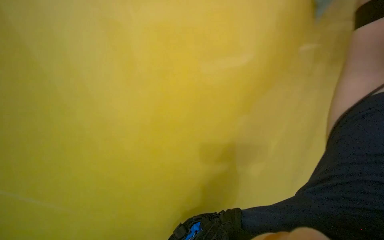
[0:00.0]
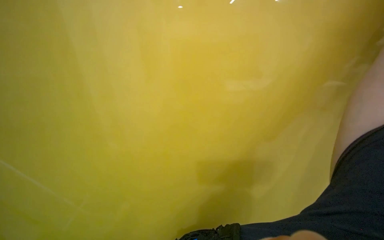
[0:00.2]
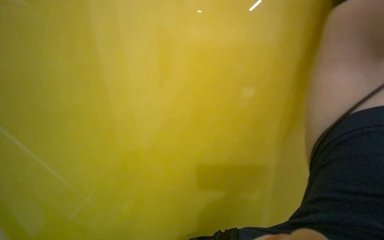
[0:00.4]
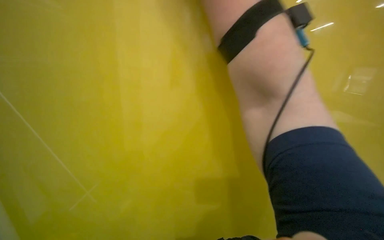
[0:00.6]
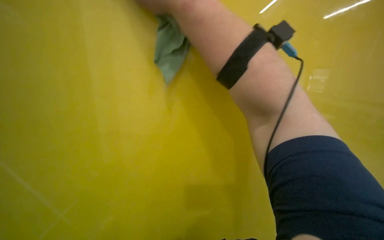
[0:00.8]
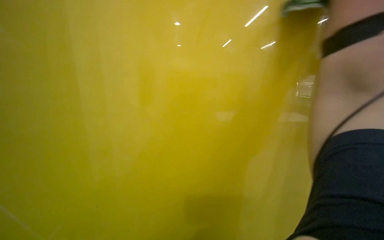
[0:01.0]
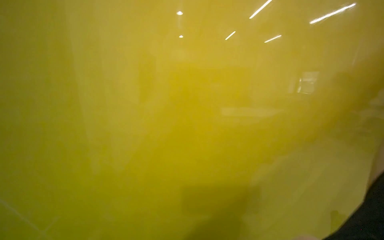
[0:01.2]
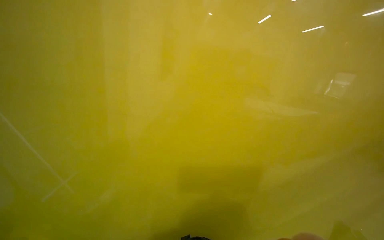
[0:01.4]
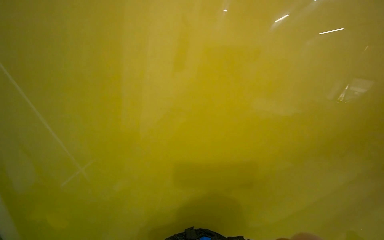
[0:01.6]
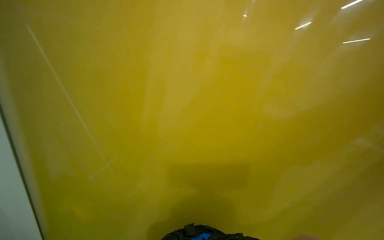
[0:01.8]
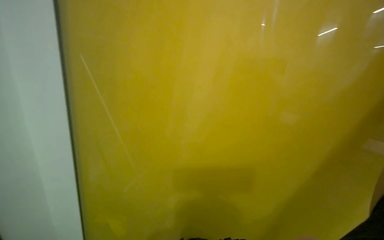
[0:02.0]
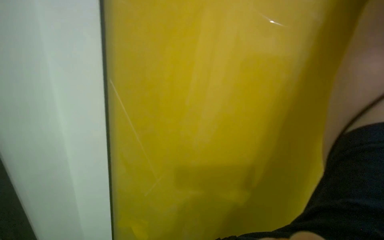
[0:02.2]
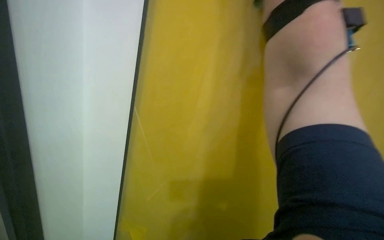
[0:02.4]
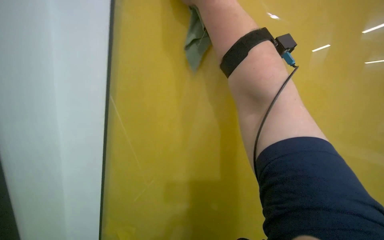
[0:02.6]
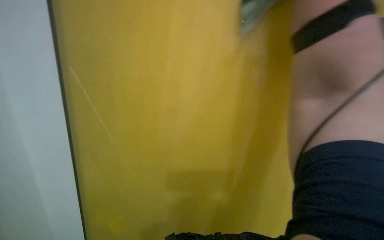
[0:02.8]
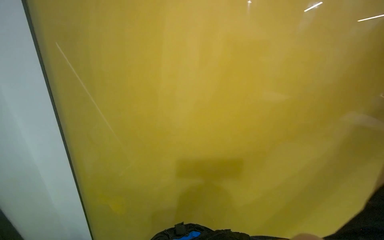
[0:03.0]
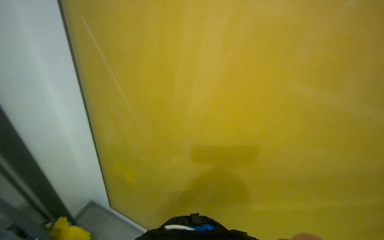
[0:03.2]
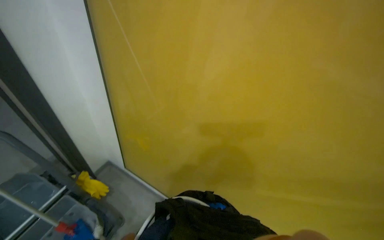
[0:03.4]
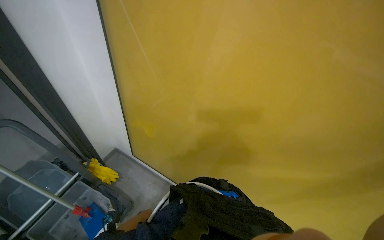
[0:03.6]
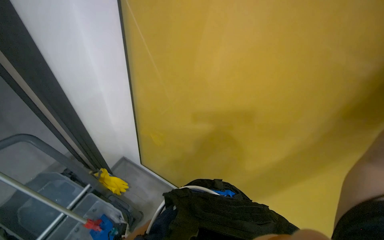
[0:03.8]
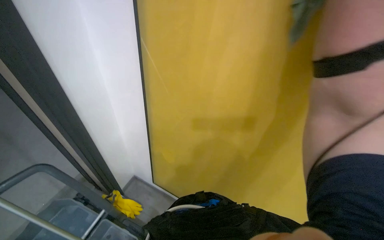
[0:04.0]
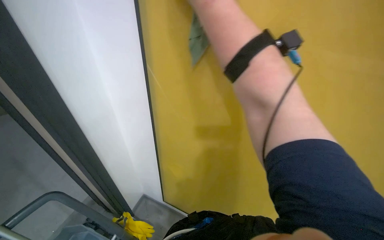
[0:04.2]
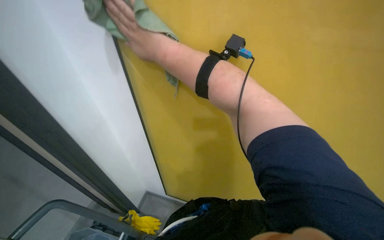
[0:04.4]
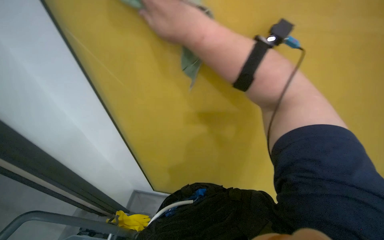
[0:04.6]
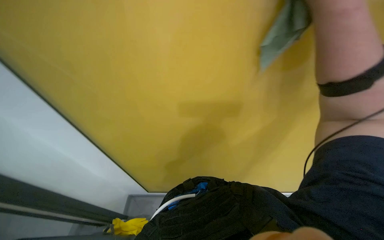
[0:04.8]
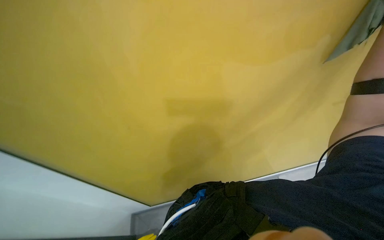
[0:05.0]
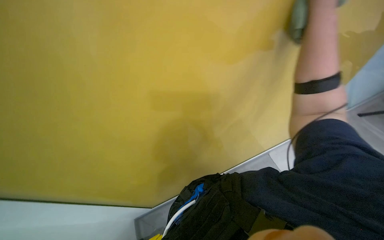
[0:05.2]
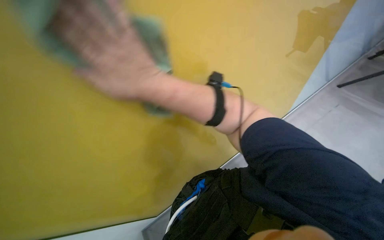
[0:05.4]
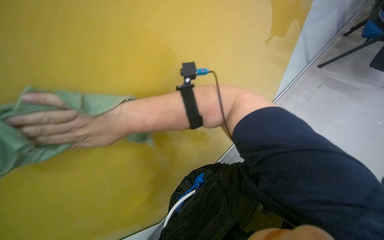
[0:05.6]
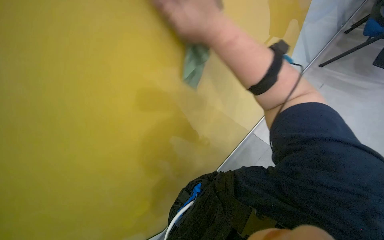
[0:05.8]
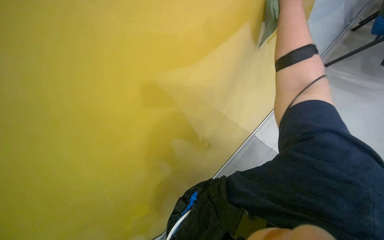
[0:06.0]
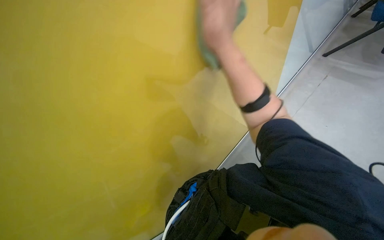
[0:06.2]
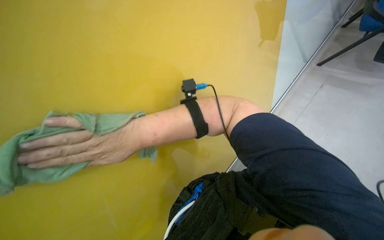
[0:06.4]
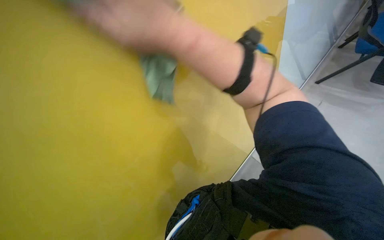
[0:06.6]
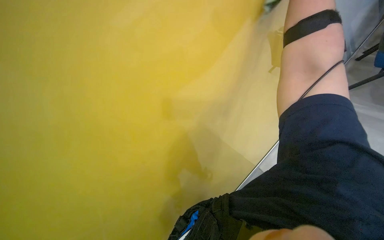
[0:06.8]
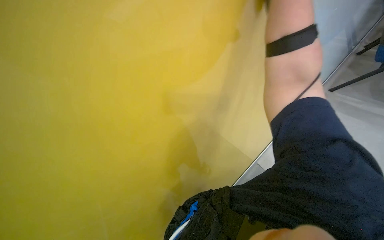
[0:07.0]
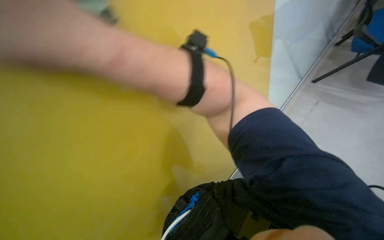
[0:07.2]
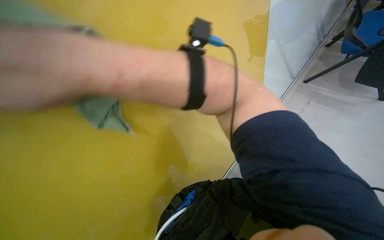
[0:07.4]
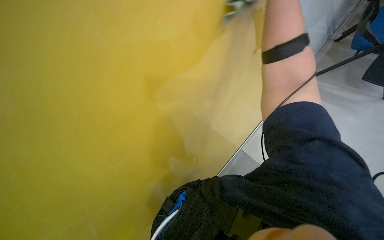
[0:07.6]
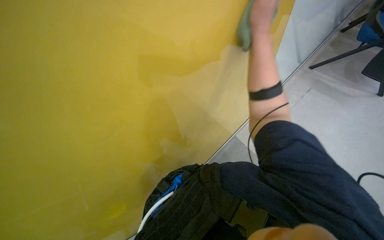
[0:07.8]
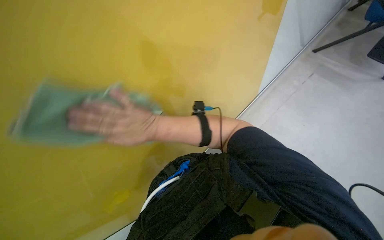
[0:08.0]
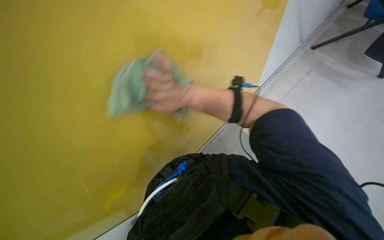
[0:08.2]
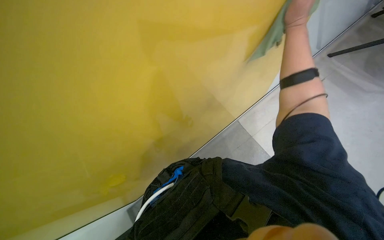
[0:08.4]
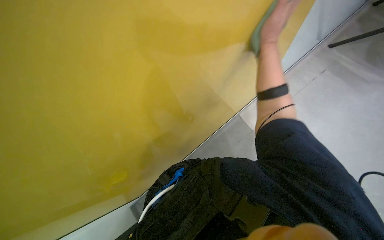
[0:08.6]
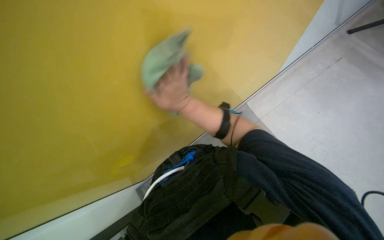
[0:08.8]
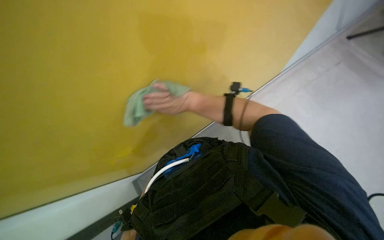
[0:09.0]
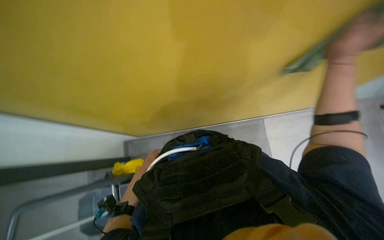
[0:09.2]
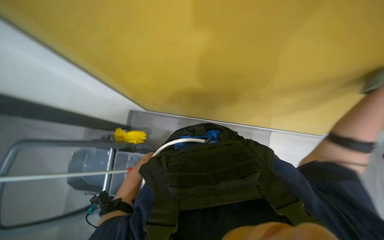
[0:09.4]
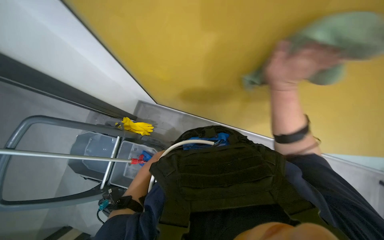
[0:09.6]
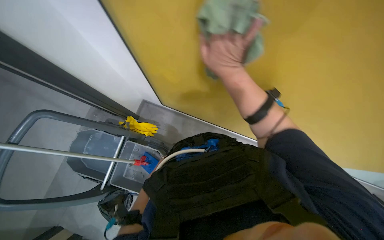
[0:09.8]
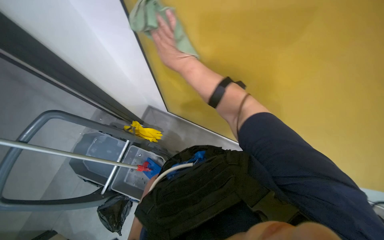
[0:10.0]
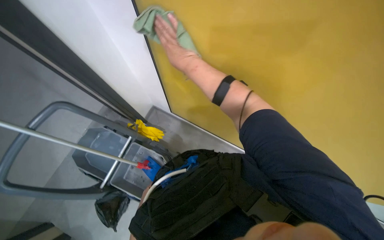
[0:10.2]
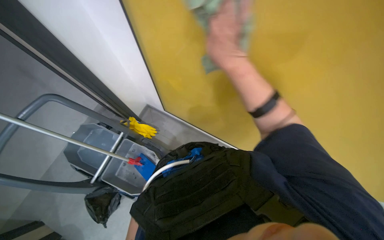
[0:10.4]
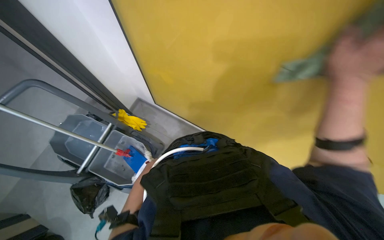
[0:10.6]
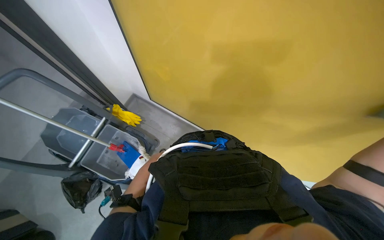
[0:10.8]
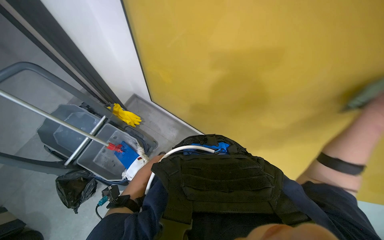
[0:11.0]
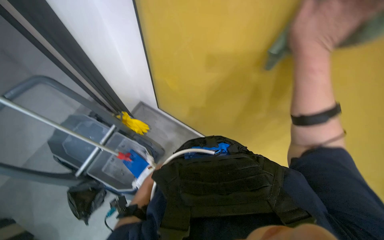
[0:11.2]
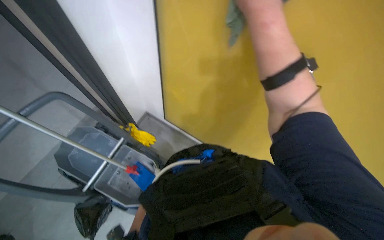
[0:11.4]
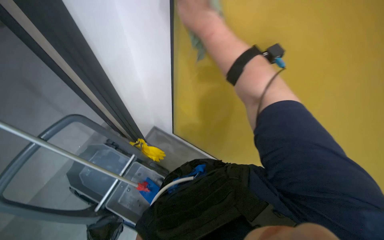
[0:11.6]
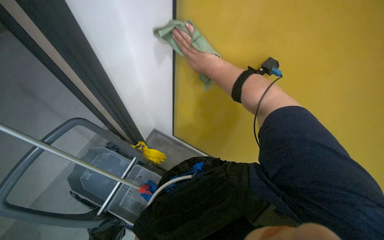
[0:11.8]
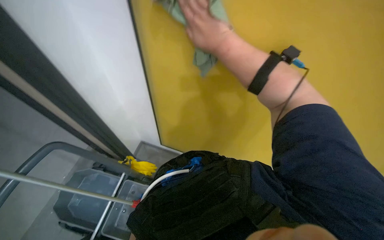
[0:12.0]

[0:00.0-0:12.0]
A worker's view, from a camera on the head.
Job: wiping surfaces.
The whole recording: Wiping walls with cloth. The worker wipes the walls with a green cloth.
0:04.4 to 0:06.0: The head turns to the right by about 35 degrees.
0:07.6 to 0:09.0: The wearer looks about 20 degrees further downward. The right hand goes roughly 40 cm to the right, down the picture and farther from the camera.
0:09.0 to 0:10.4: The scene turns about 35 degrees clockwise in the picture.
0:10.4 to 0:12.0: The wearer looks about 15 degrees further upward.

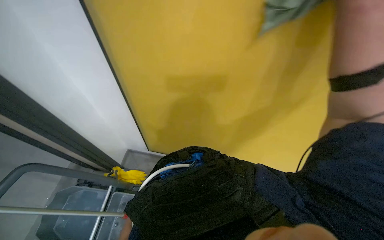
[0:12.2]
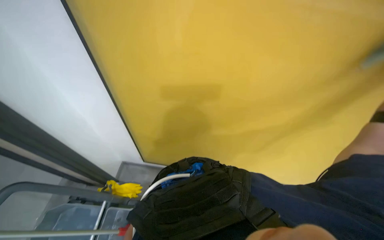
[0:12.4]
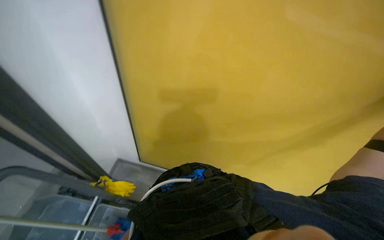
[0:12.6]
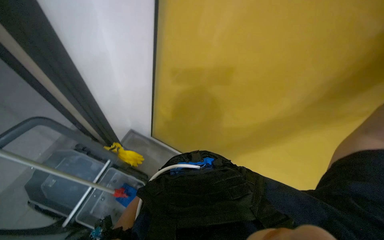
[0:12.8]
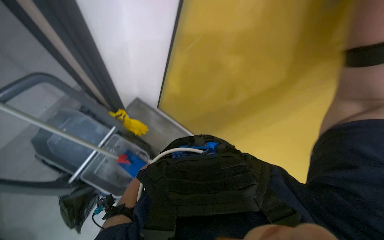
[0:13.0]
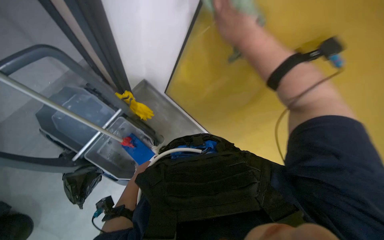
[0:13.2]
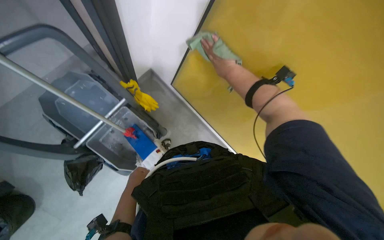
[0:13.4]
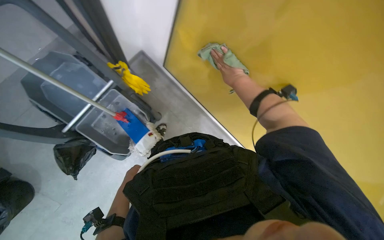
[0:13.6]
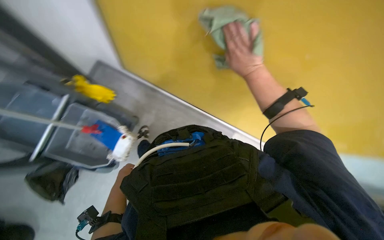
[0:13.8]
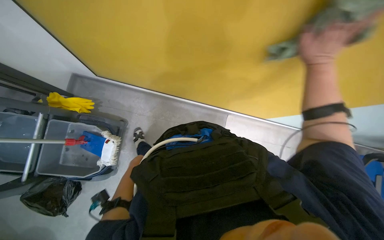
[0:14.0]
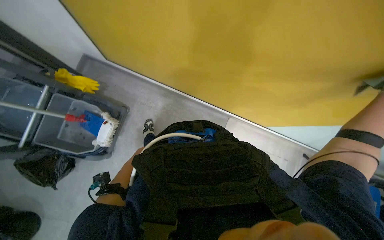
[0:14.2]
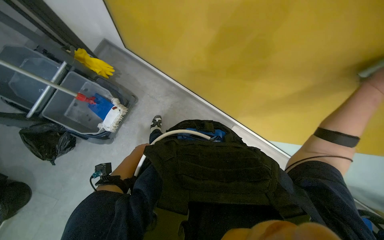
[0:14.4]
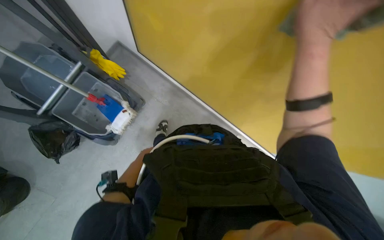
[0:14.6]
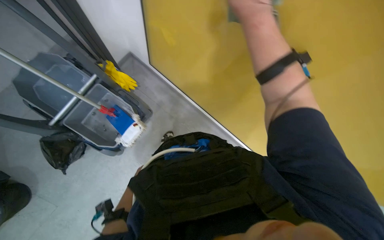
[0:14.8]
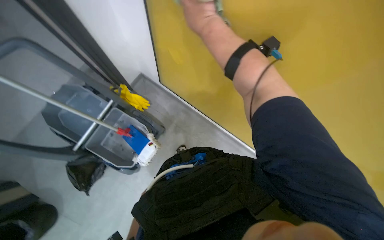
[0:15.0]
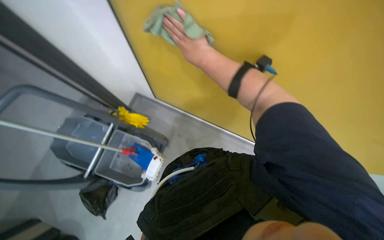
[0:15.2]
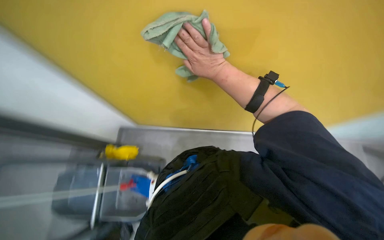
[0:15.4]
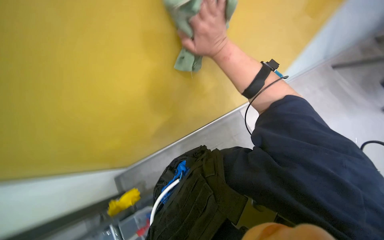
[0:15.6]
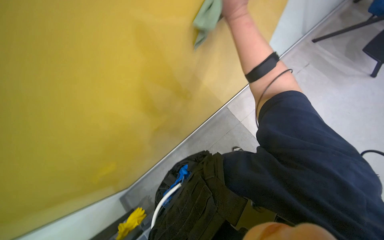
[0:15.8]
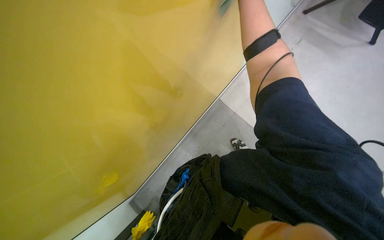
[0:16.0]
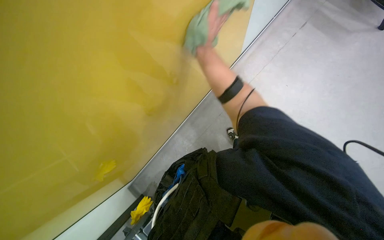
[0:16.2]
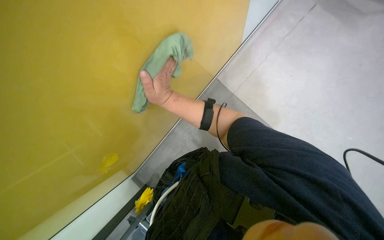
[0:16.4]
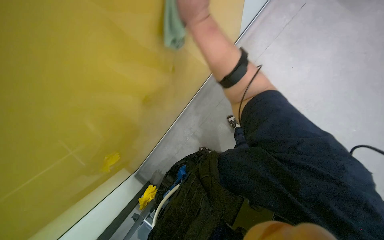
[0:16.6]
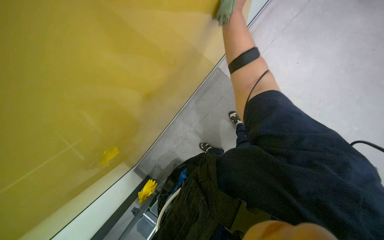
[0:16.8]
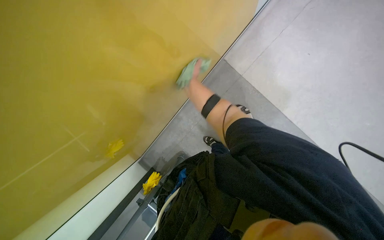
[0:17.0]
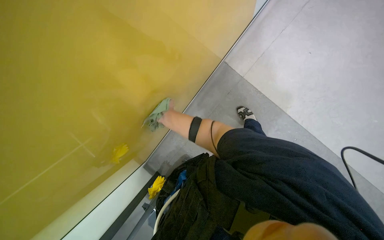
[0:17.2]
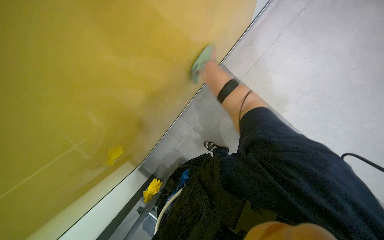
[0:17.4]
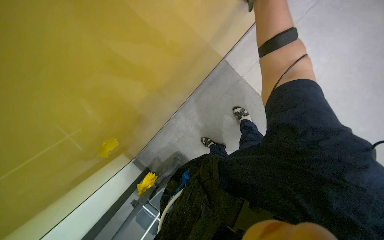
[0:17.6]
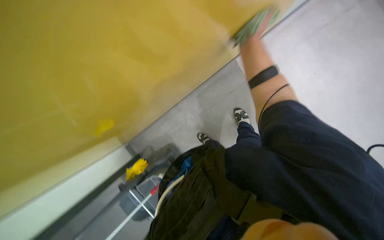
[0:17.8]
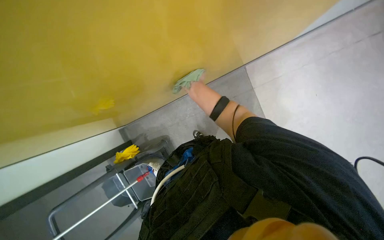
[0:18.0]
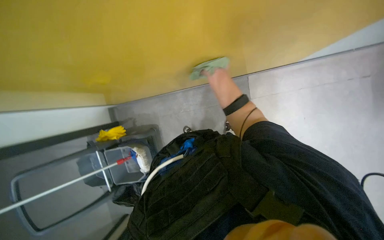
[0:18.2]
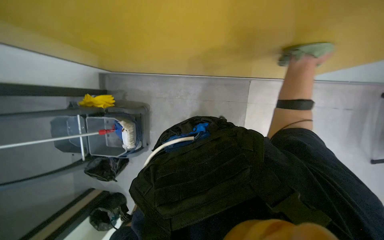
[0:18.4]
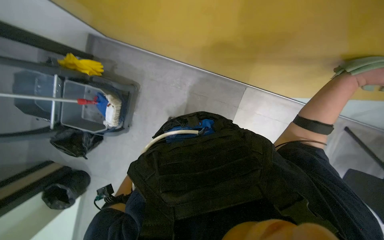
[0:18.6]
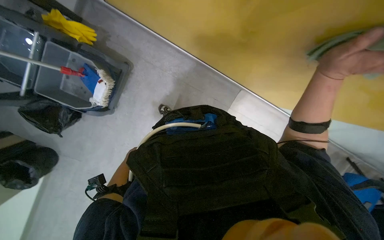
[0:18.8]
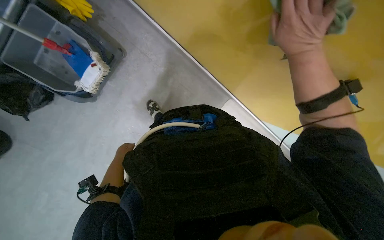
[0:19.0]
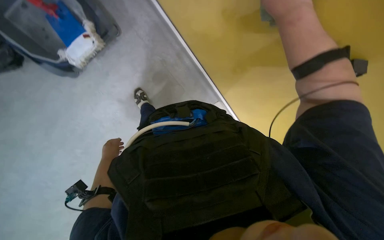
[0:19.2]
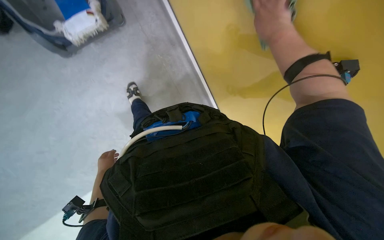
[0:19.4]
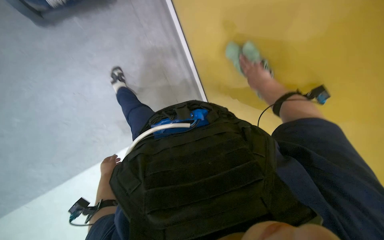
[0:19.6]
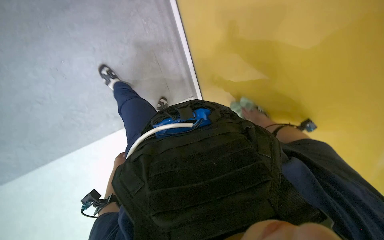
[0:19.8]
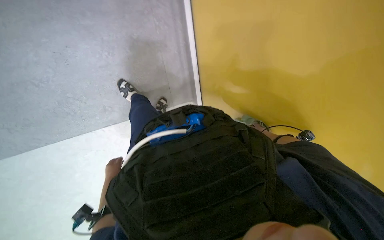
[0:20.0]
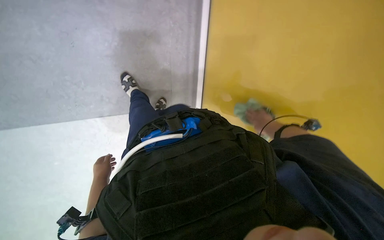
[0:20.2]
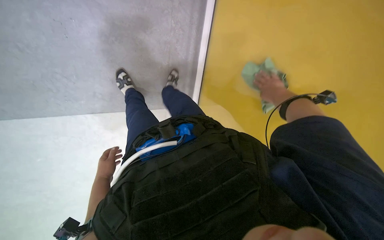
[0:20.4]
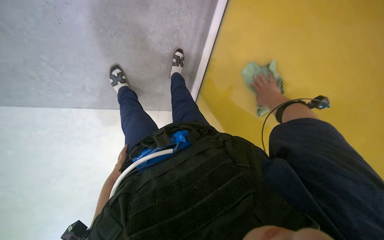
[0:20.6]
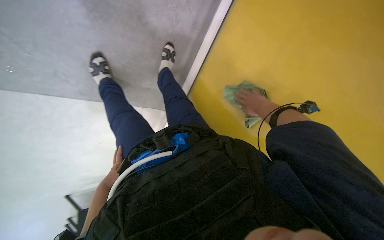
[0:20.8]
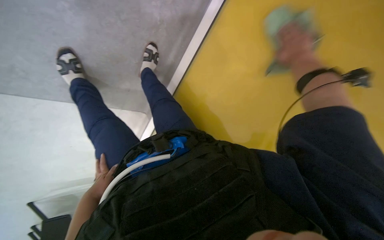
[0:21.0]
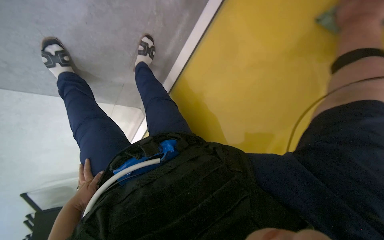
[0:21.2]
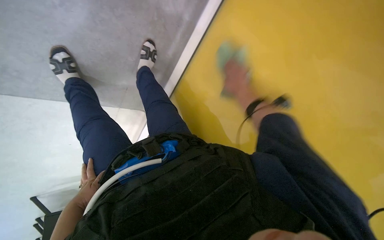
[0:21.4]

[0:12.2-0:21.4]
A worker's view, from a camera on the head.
Job: wiping surfaces.
The whole recording: Wiping walls with cloth. The worker wipes the walls with a green cloth.
0:12.2 to 0:13.8: The view tips downward by roughly 25 degrees. The scene turns about 25 degrees clockwise in the picture.
0:16.8 to 0:18.4: The scene turns about 50 degrees clockwise in the picture.
0:18.4 to 0:19.8: The view pans to the right by about 35 degrees. Everything in view rotates approximately 55 degrees clockwise.
